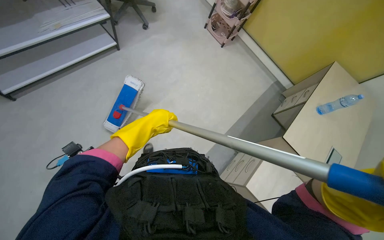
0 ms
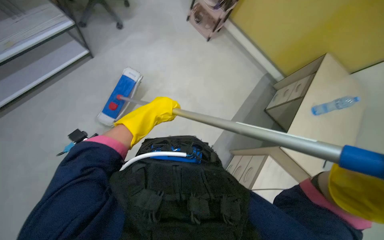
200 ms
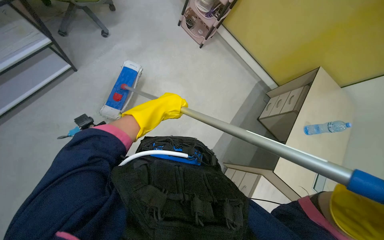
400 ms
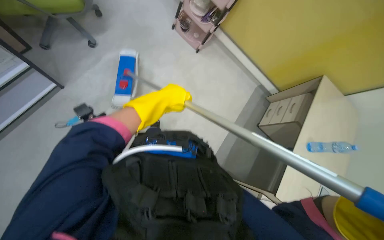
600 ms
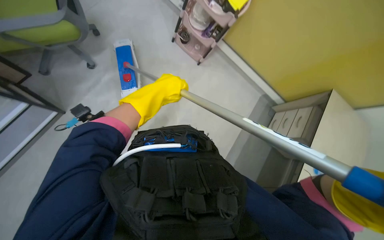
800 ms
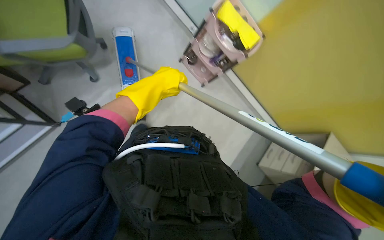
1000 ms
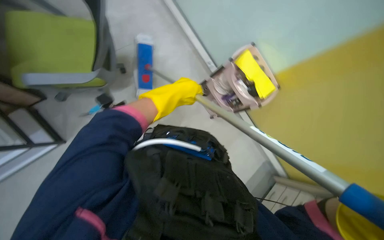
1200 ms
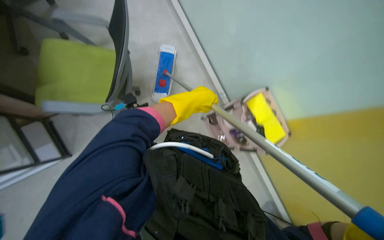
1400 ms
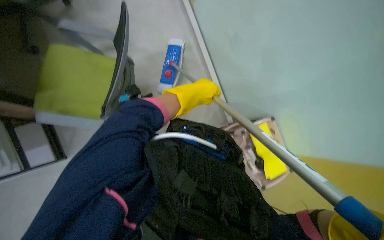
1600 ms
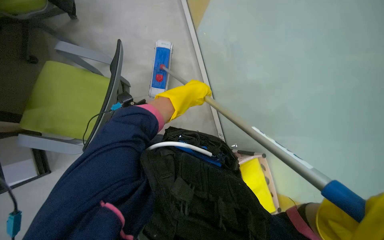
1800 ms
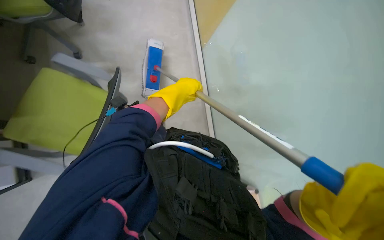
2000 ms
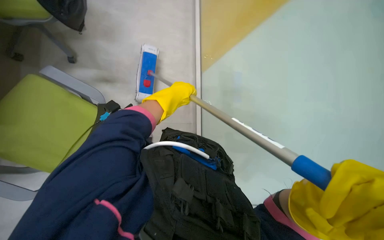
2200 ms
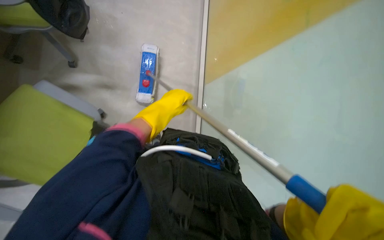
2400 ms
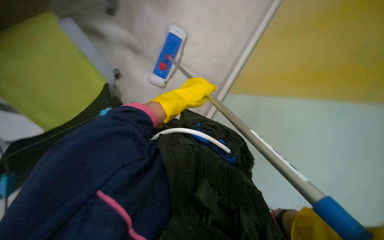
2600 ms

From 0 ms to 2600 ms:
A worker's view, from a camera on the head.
Job: managing trash.
The whole recording: Collecting trash from floor. The worker picks up various items from the floor and places them into a trash bin on the cart.
From 0 ms to 1200 ms: The wearer moves roughly 80 cm.

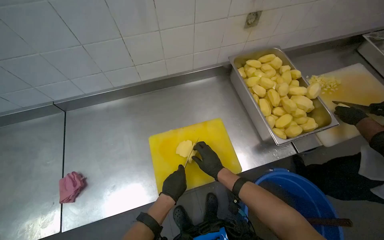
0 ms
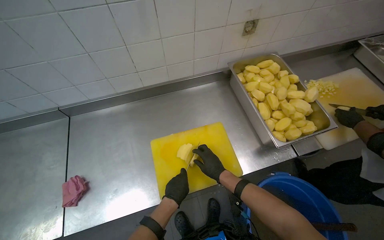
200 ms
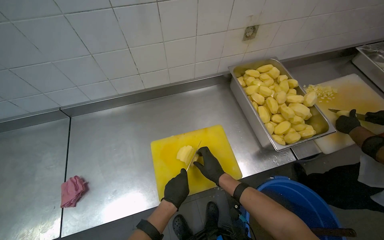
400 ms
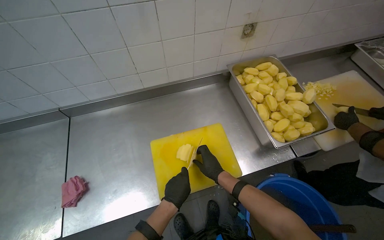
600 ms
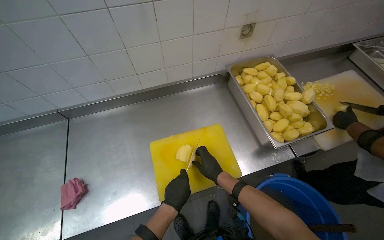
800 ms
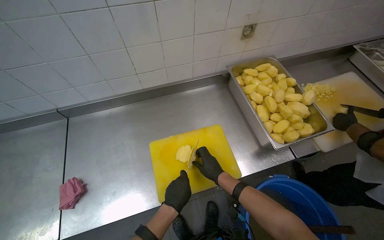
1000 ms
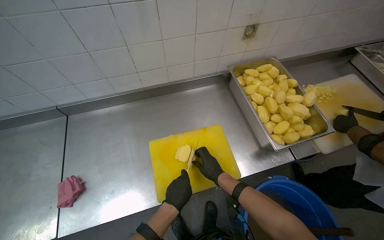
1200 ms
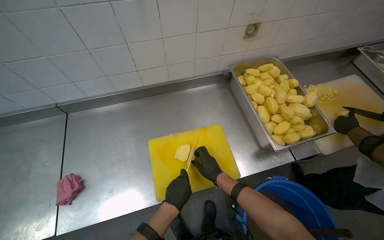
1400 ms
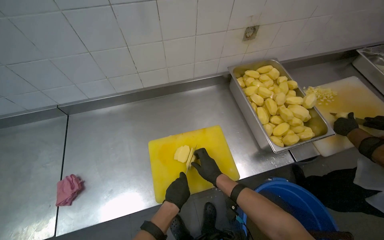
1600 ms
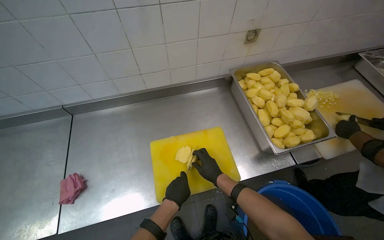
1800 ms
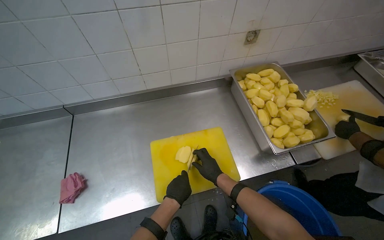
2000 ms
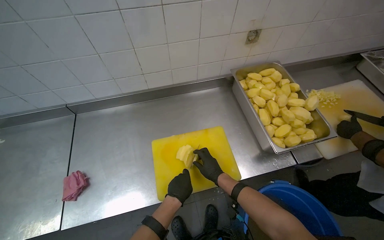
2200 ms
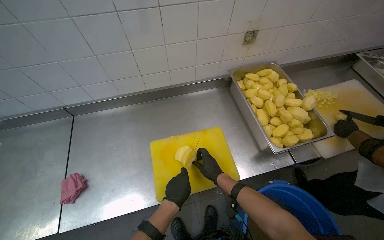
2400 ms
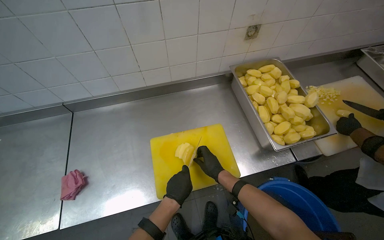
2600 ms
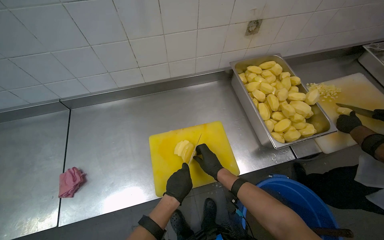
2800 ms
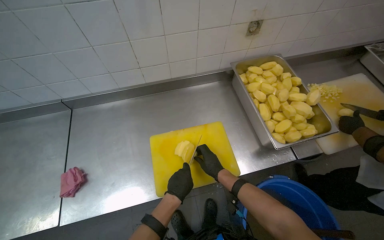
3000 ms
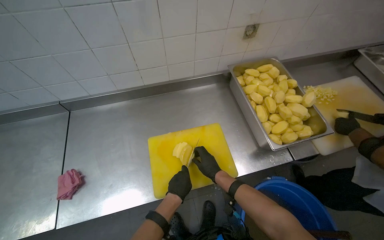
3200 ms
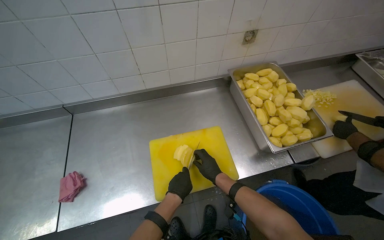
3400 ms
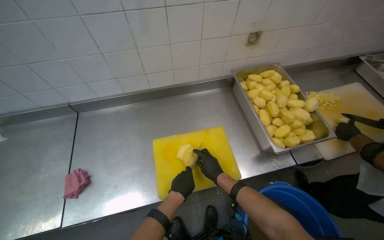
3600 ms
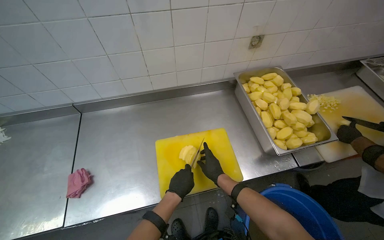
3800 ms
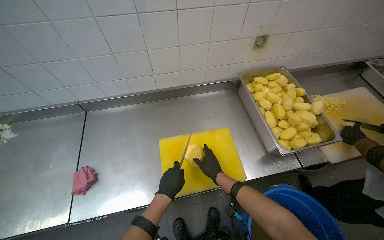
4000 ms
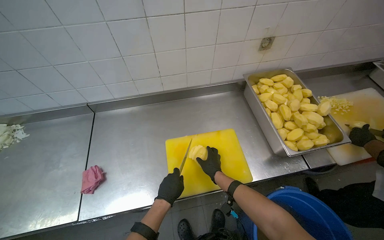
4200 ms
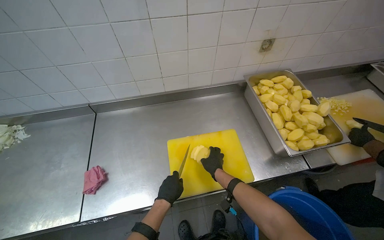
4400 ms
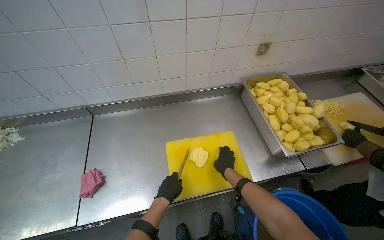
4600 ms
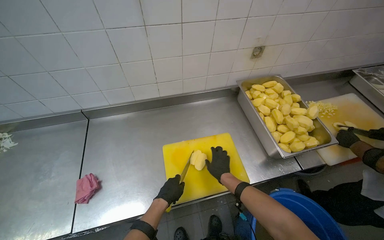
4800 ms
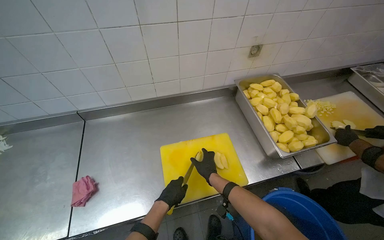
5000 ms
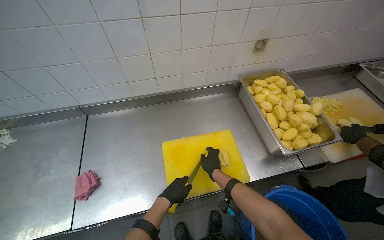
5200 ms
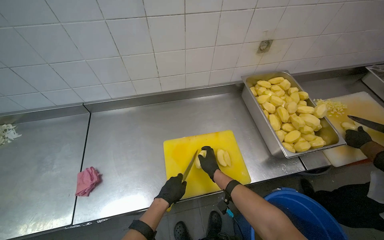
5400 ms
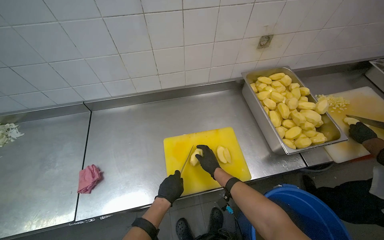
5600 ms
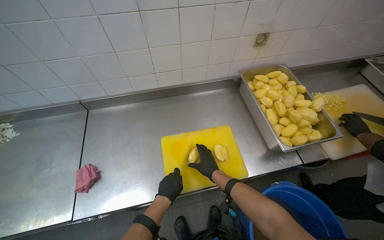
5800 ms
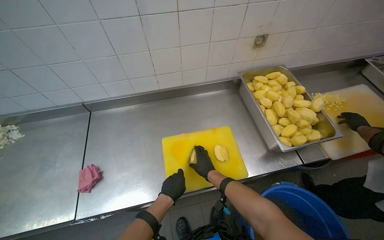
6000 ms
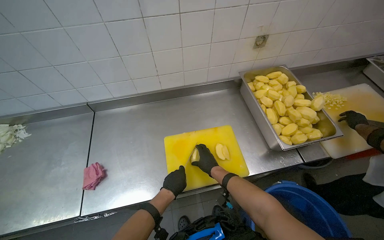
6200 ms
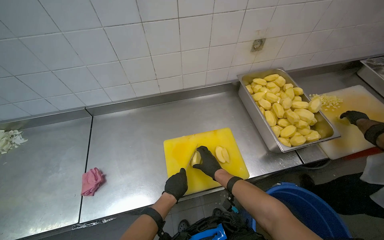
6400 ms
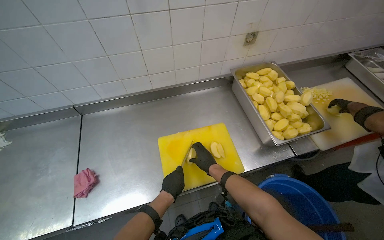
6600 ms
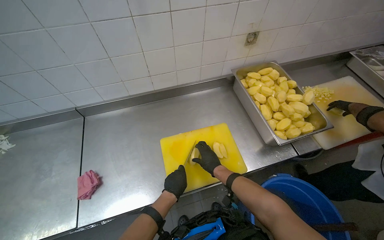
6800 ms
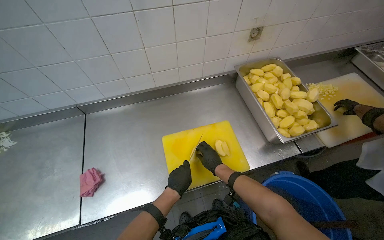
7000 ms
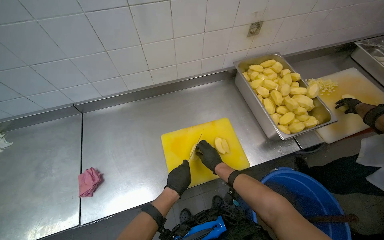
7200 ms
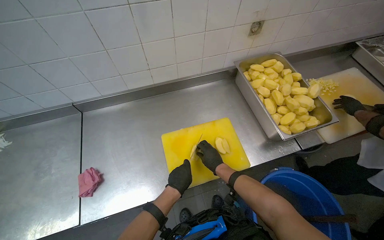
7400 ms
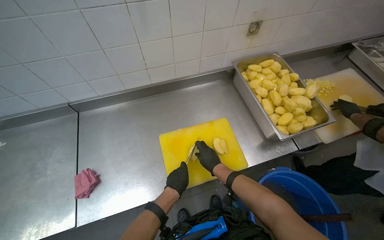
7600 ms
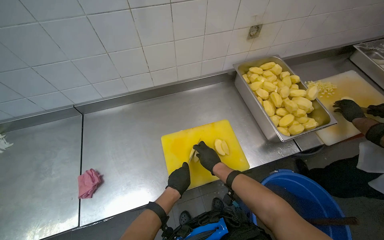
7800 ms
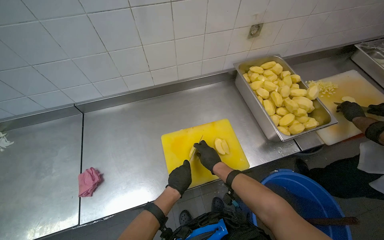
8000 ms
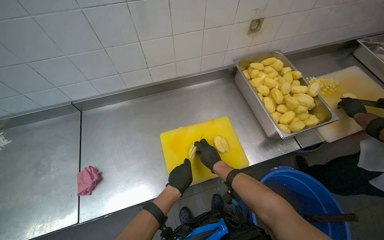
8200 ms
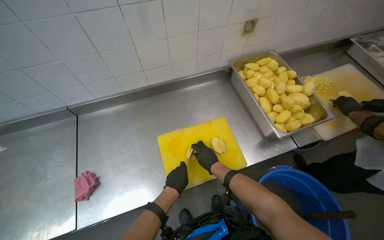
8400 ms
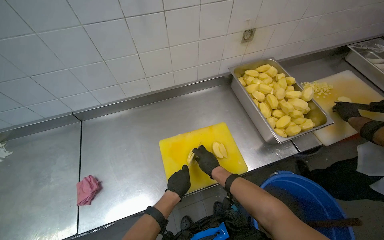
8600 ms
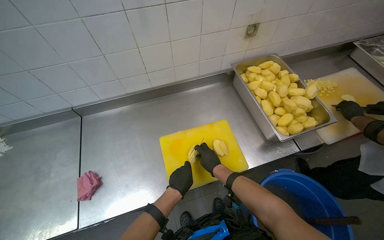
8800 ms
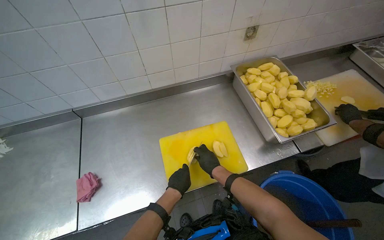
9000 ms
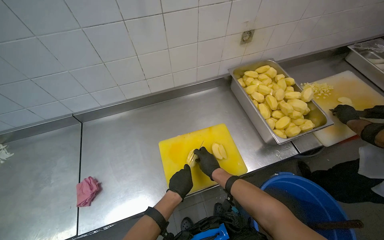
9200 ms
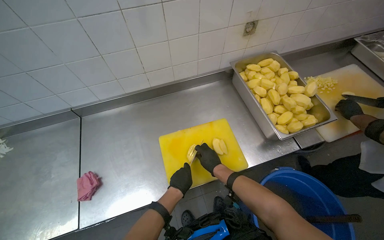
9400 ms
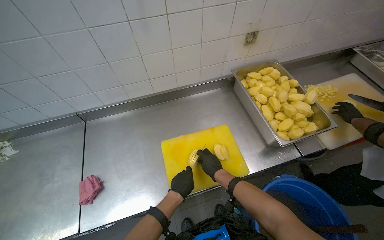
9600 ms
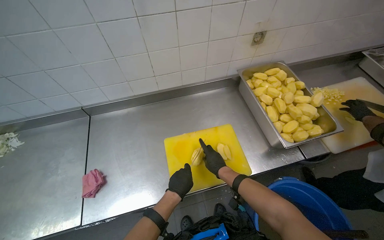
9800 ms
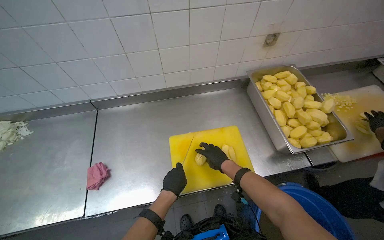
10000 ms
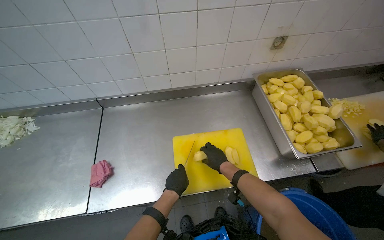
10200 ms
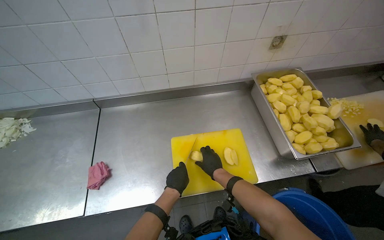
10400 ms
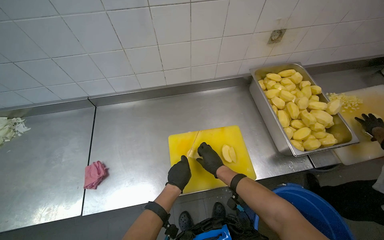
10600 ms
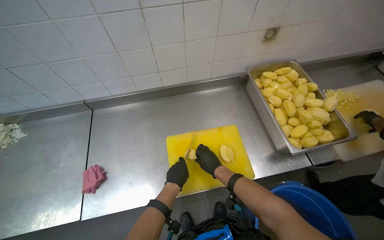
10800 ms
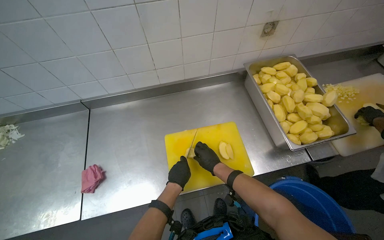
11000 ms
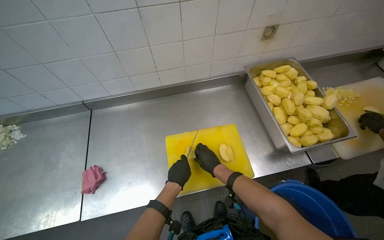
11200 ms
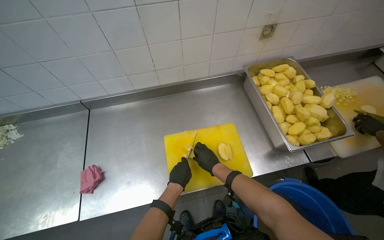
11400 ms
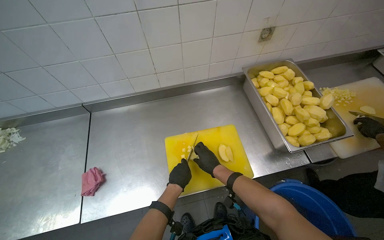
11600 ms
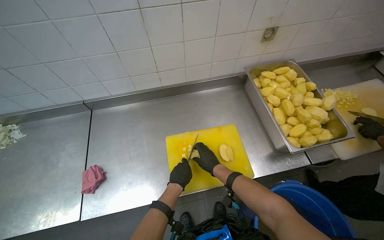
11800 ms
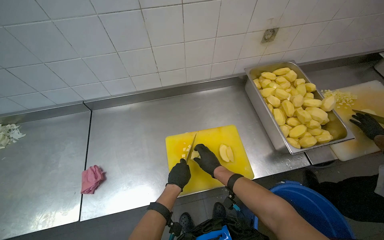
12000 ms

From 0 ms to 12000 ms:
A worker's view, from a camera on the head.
Job: preparing food.
The whole recording: Chopping potatoes on cutting board. The worker chops peeled potatoes into smaller pieces on a yellow cutting board.
From 0 ms to 12000 ms: The hands make small movements and keep their place.

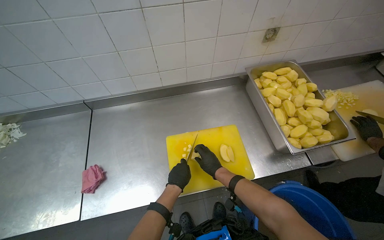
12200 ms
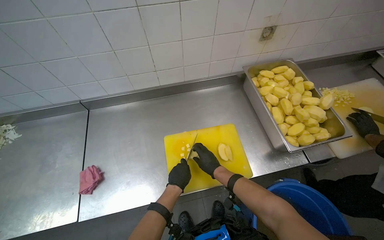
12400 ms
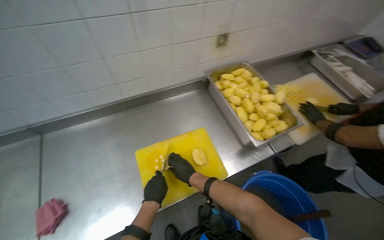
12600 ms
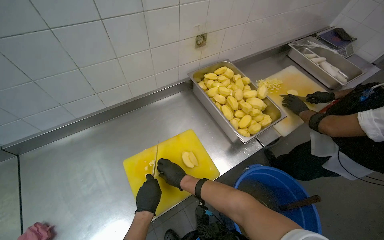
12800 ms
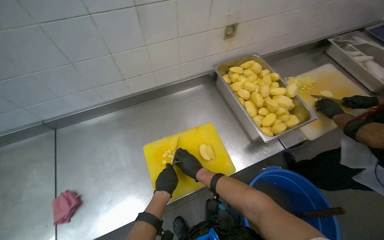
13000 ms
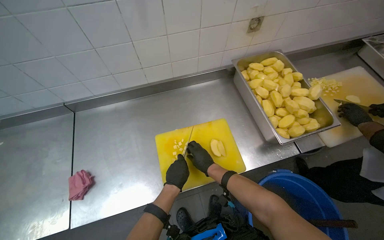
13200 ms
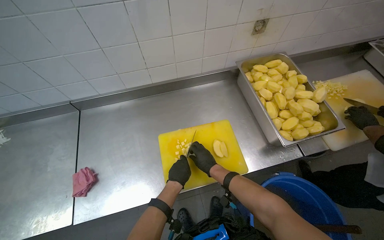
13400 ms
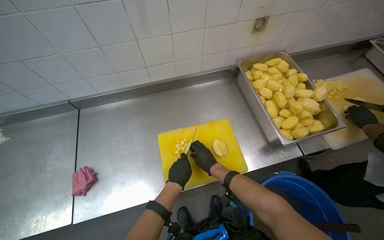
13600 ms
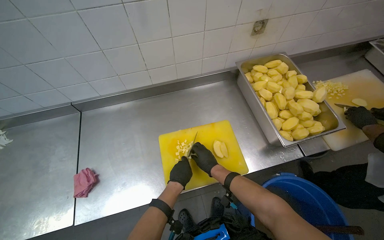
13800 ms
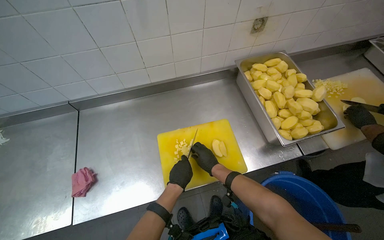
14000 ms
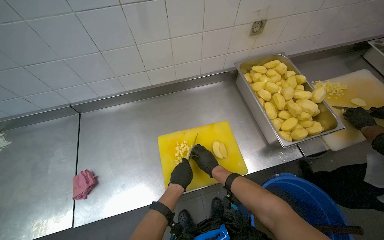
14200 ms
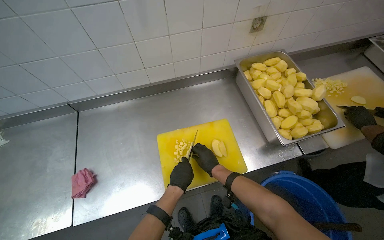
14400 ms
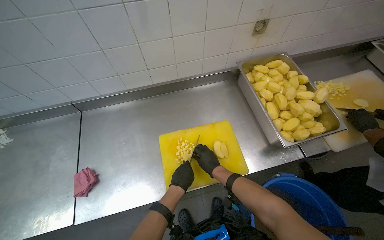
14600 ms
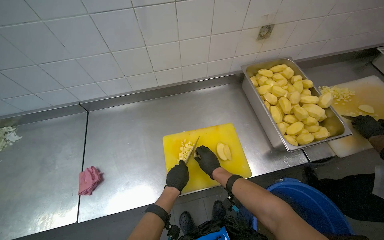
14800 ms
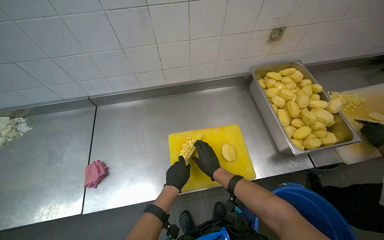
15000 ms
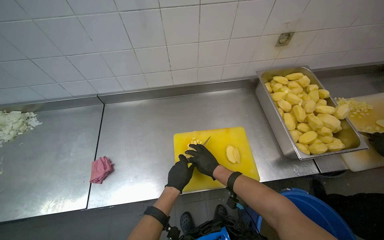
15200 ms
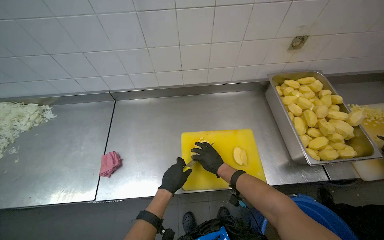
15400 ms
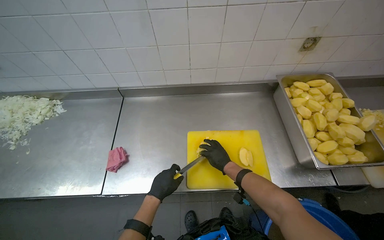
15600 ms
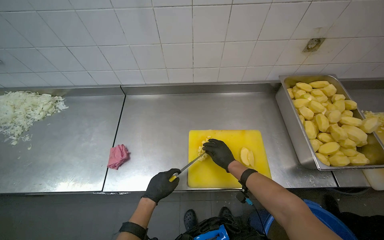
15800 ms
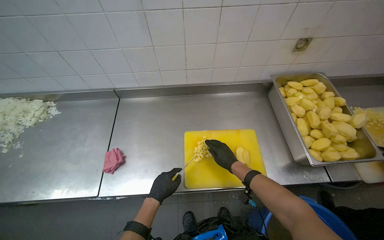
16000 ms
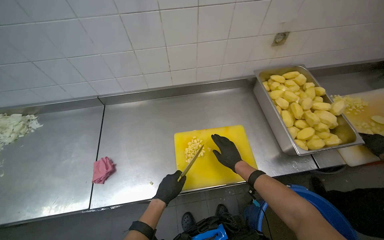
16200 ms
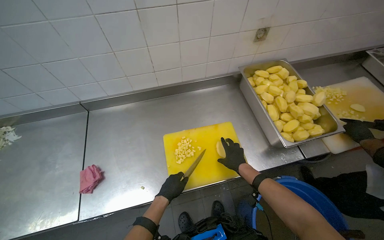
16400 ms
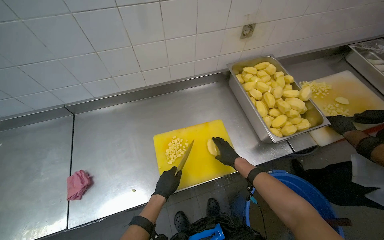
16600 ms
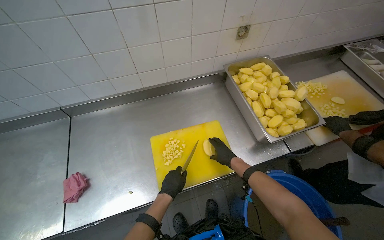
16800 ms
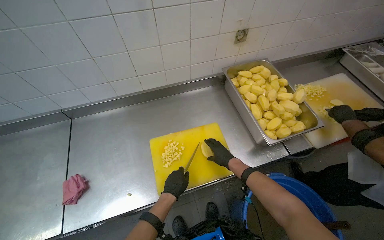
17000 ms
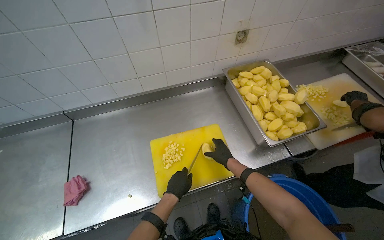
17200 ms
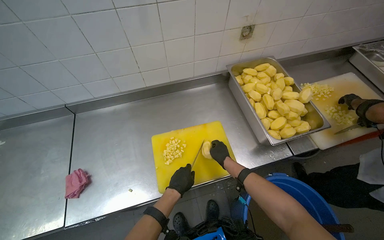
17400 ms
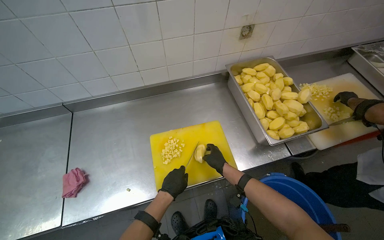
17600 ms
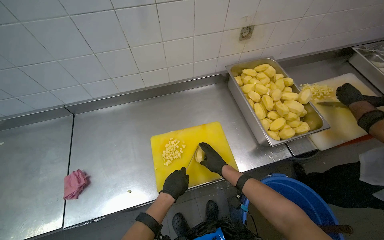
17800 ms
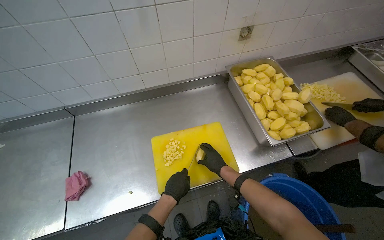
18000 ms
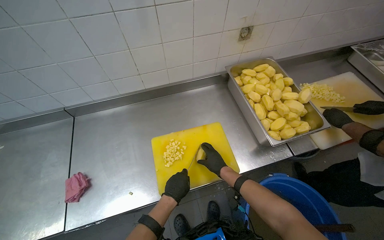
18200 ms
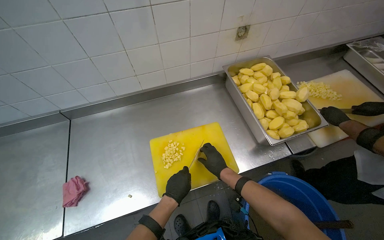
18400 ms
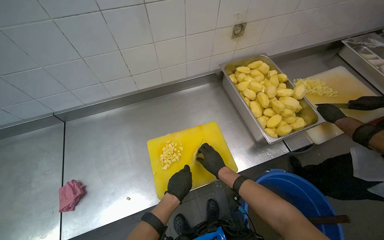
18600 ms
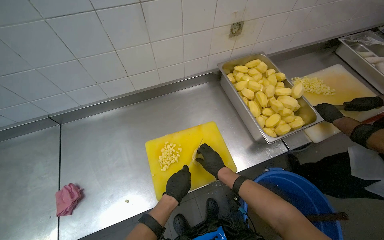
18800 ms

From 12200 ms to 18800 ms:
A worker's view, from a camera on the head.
Job: preparing food.
The whole recording: Chopping potatoes on cutting board. The worker chops peeled potatoes into smaller pieces on a yellow cutting board.
From 17200 ms to 18800 ms: The hands are busy where they are.
